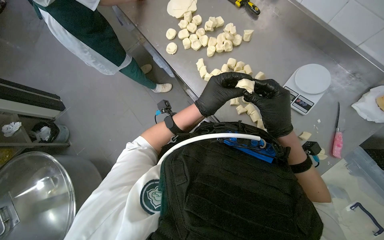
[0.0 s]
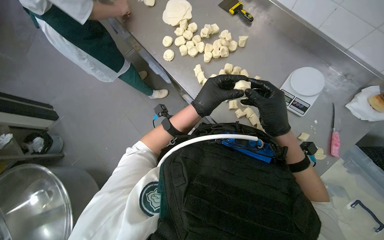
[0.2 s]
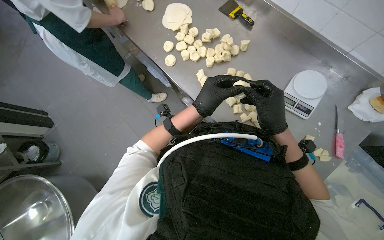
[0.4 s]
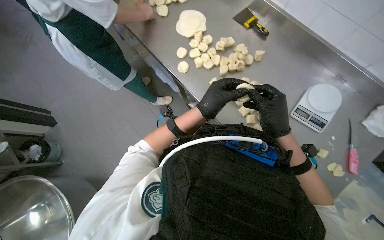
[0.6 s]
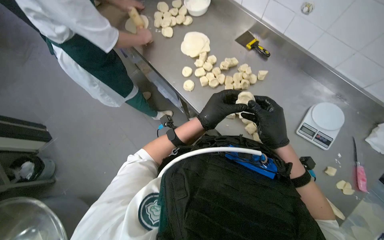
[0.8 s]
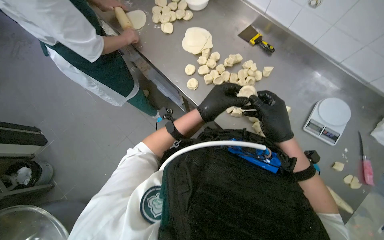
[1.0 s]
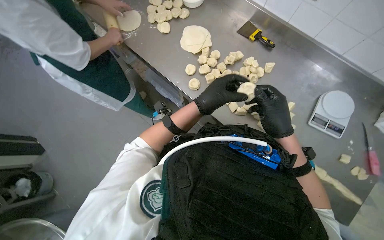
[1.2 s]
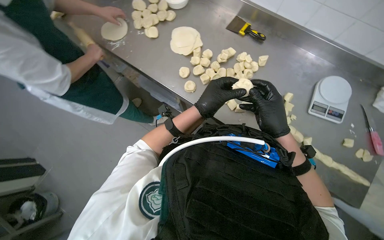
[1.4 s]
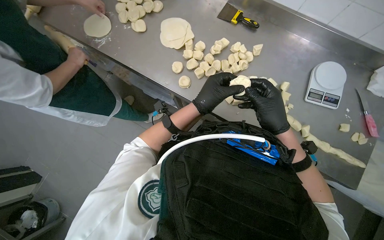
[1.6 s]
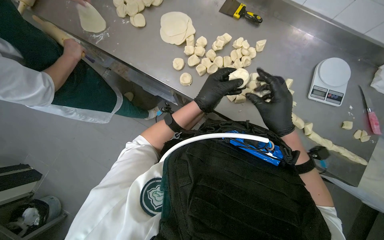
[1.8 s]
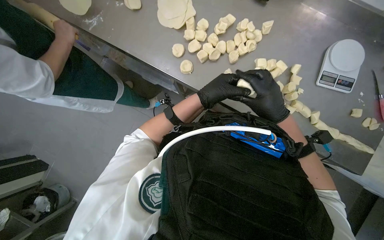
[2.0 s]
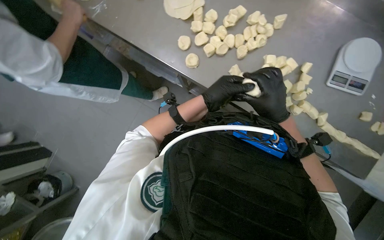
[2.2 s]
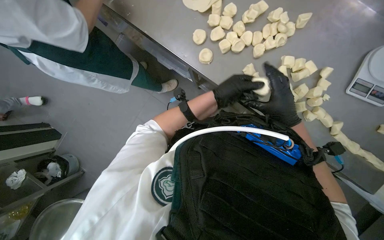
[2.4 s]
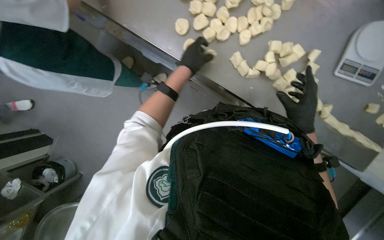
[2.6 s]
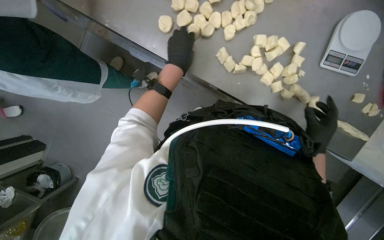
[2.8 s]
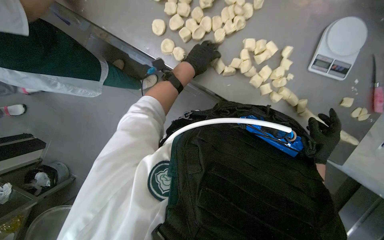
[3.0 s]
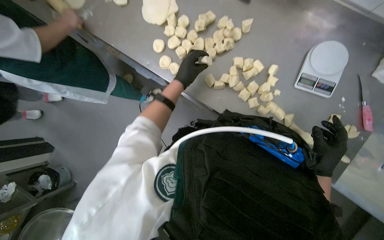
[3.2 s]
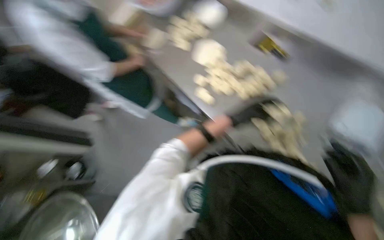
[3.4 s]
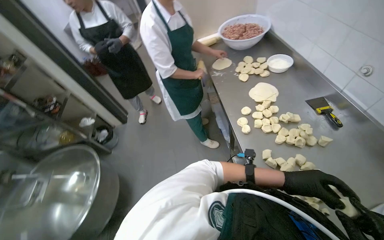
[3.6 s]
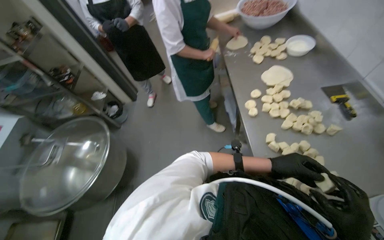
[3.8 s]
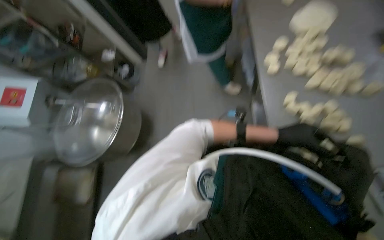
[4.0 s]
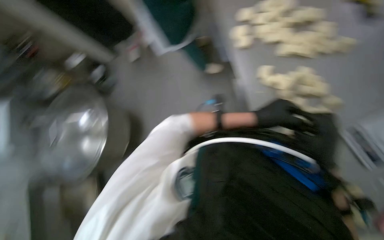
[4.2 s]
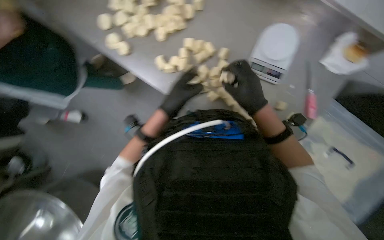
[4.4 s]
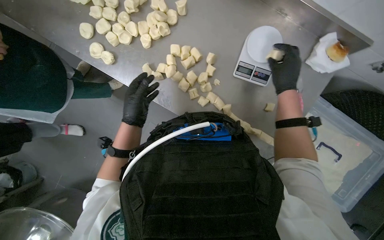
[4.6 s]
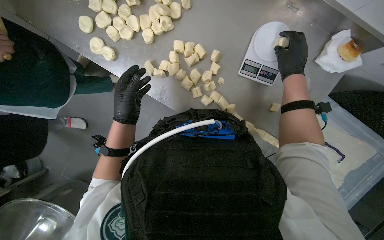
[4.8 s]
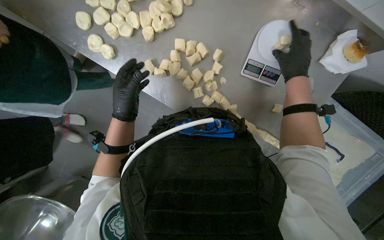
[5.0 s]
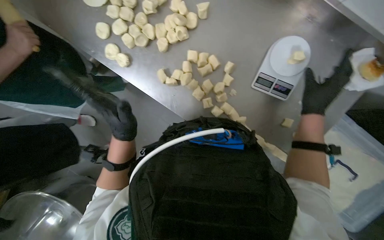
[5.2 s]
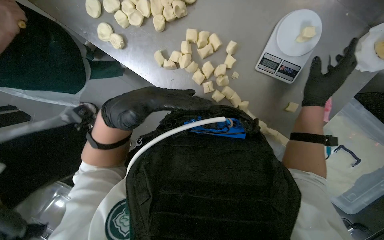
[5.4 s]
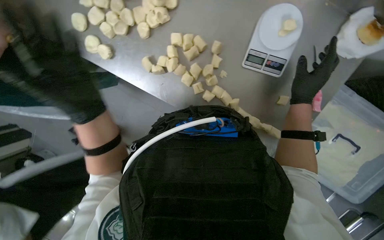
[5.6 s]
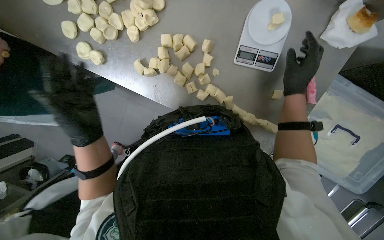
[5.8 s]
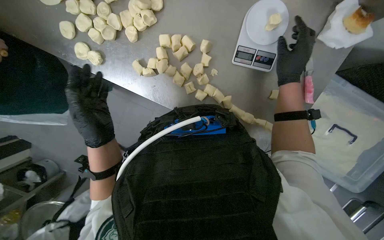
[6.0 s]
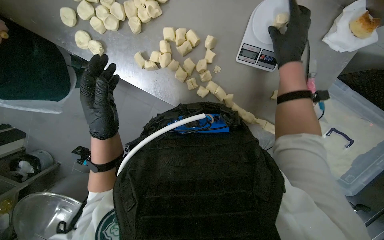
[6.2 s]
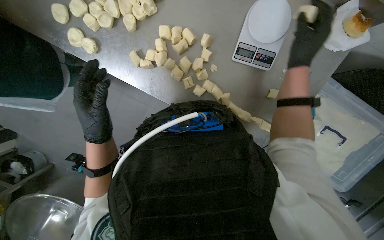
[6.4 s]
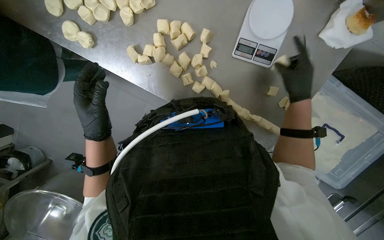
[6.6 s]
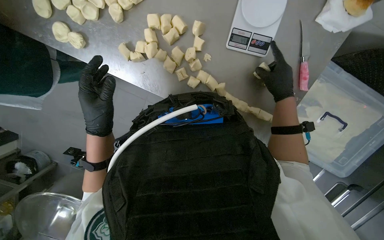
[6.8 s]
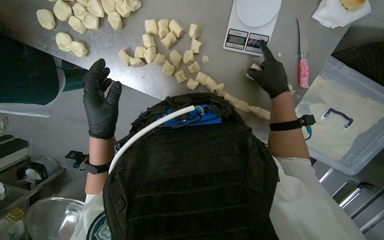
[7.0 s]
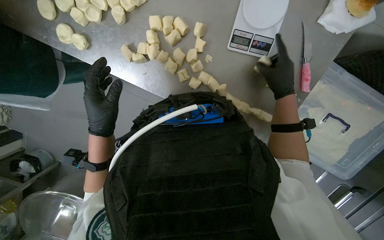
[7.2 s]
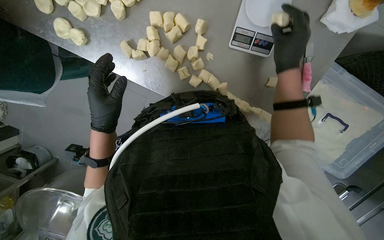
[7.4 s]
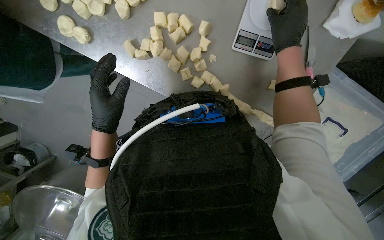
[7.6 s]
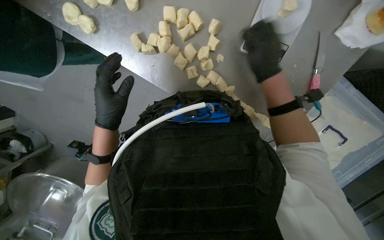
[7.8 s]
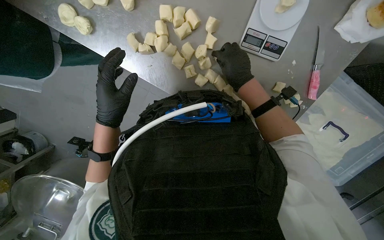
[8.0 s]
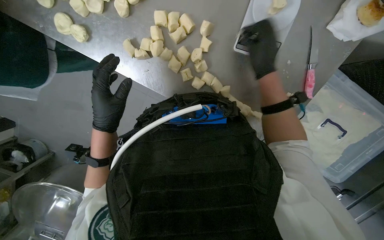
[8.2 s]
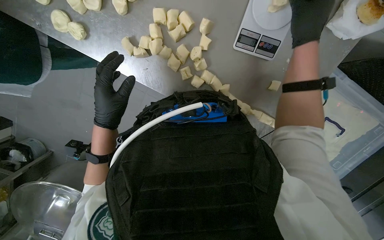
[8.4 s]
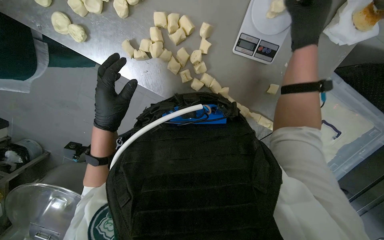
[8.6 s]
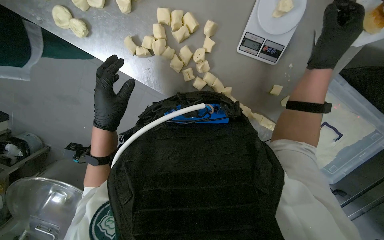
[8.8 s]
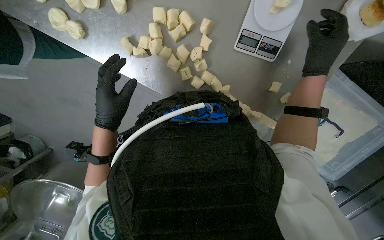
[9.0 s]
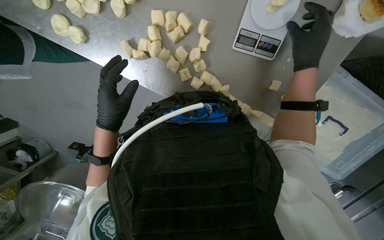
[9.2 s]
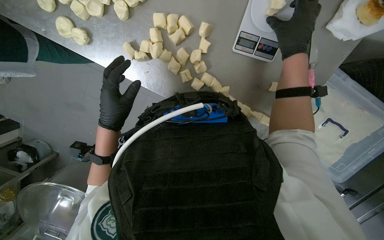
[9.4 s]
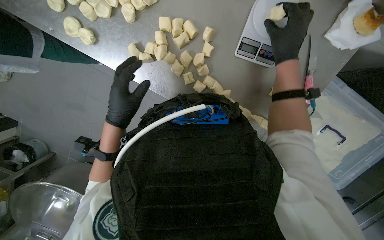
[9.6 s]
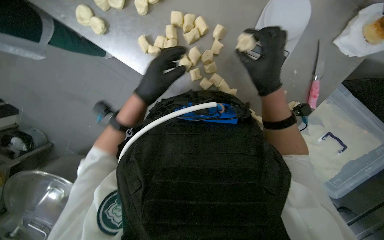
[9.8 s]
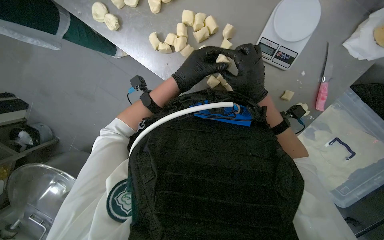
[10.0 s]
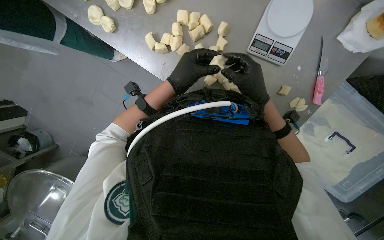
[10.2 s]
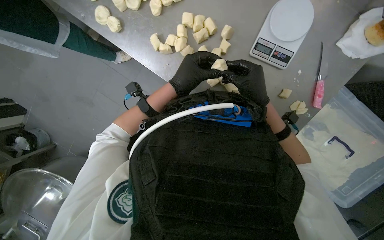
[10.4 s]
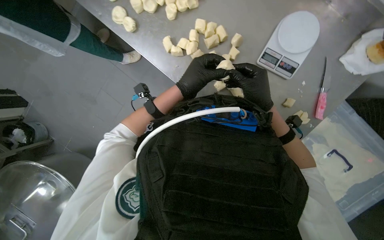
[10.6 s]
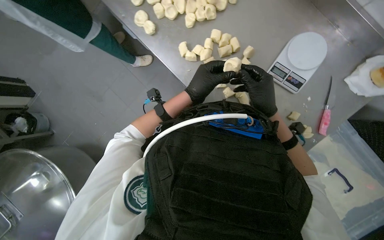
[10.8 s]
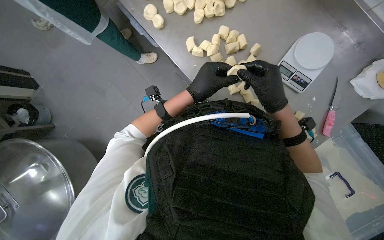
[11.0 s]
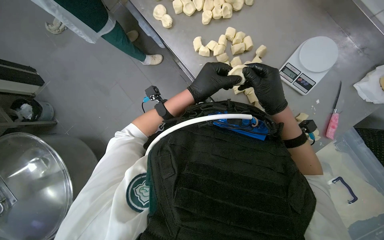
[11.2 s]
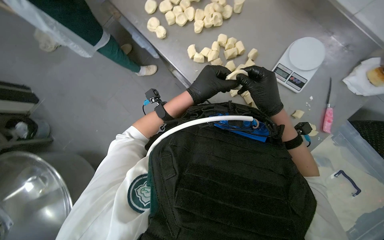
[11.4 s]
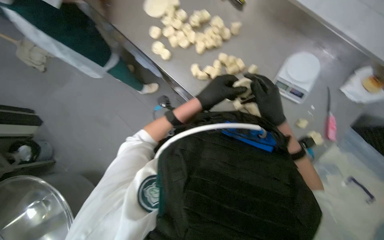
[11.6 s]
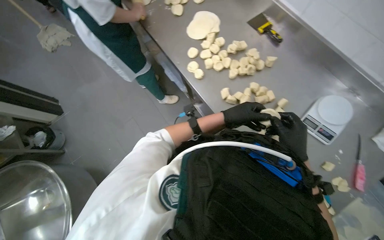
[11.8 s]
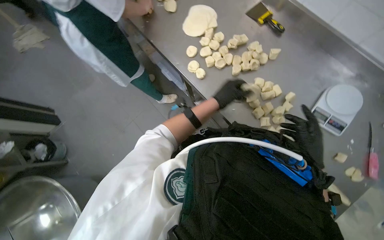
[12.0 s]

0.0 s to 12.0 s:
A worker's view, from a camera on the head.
Job: preparing food.
The whole recording: Weighing and shaping dough portions. The worker weighs individual dough pieces on a scale and shapes them.
0.0 to 1.6 s: The head turns to the right by some 25 degrees.
1.6 to 3.0 s: The view tips downward by some 15 degrees. The right hand goes about 35 cm to the right, down the picture and farther from the camera. Meanwhile the left hand is displaced farther from the camera by roughly 10 cm, and travels to the left and back again, roughly 5 cm each way.
4.4 to 6.0 s: The left hand is displaced to the left and nearer to the camera by about 15 cm. Meanwhile the right hand goes approximately 15 cm to the right.
6.0 to 7.6 s: The hands work in one place, with small movements.
7.6 to 9.0 s: The right hand moves to the right, approximately 10 cm.
9.0 to 10.4 s: The left hand travels to the right by roughly 10 cm. Meanwhile the right hand is displaced to the left and down the picture by about 20 cm.
10.4 to 12.0 s: The camera pitches upward, by approximately 20 degrees.

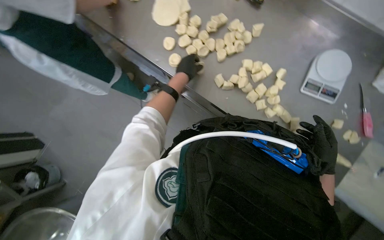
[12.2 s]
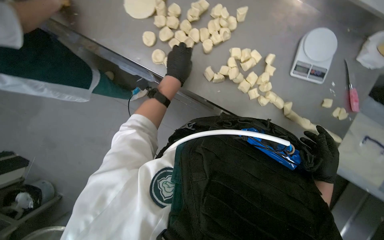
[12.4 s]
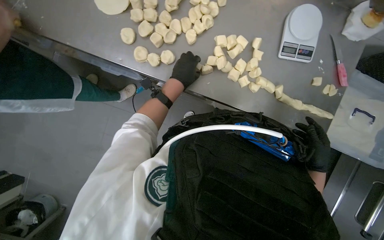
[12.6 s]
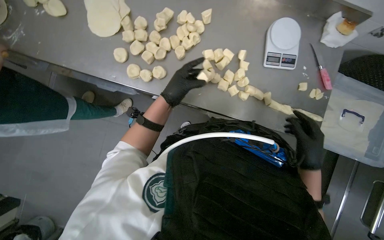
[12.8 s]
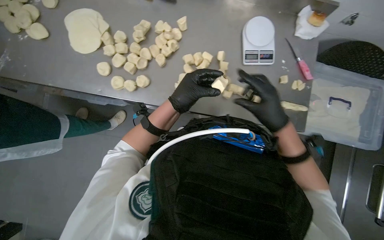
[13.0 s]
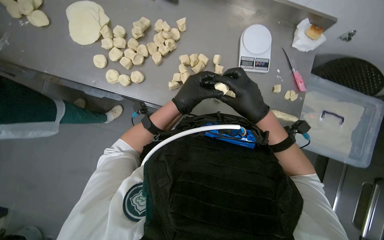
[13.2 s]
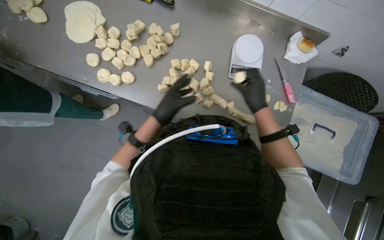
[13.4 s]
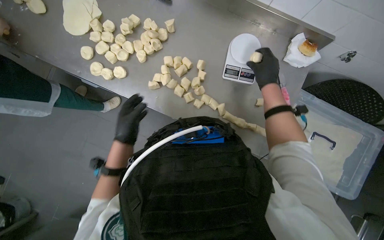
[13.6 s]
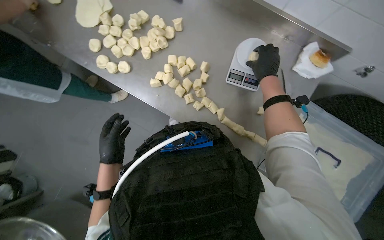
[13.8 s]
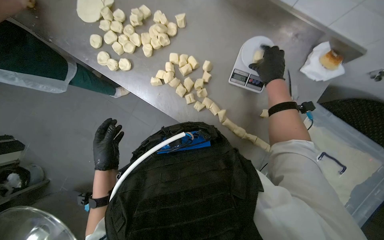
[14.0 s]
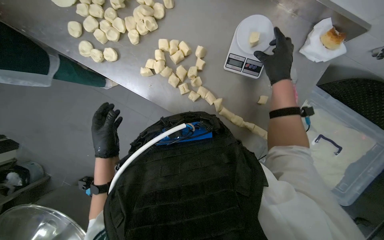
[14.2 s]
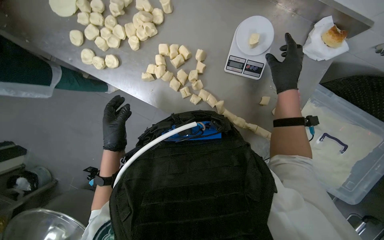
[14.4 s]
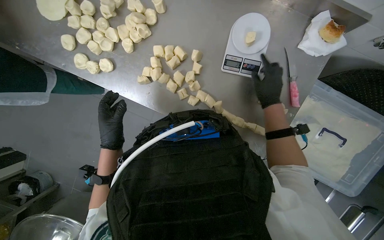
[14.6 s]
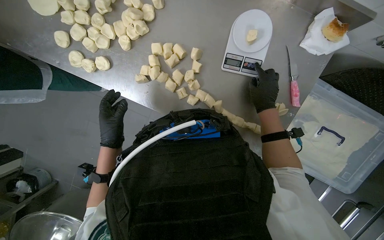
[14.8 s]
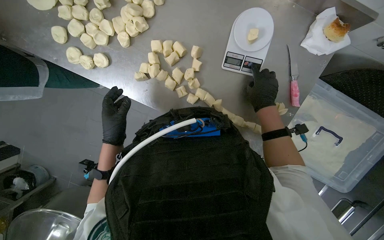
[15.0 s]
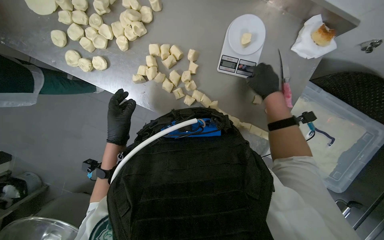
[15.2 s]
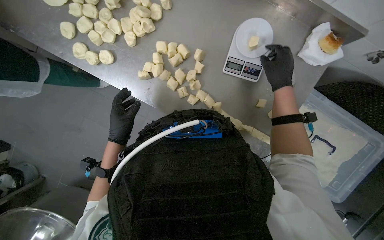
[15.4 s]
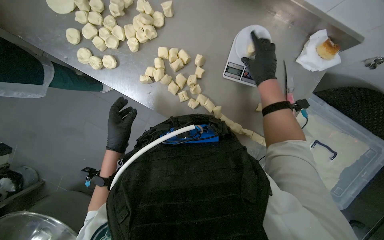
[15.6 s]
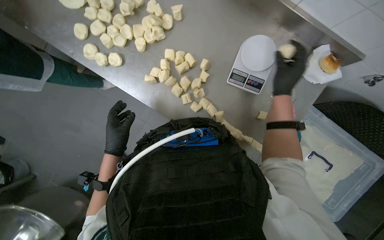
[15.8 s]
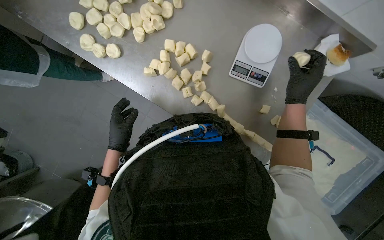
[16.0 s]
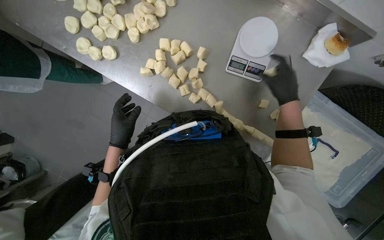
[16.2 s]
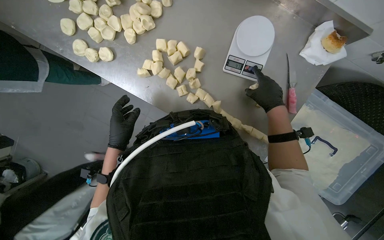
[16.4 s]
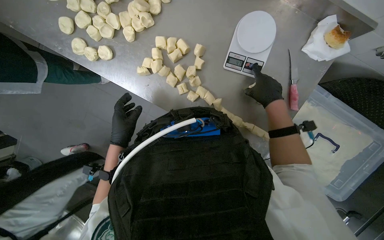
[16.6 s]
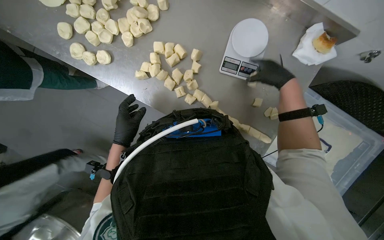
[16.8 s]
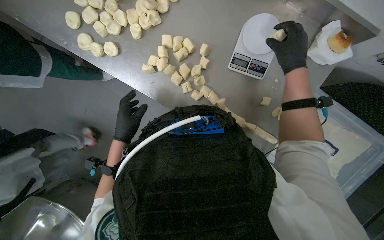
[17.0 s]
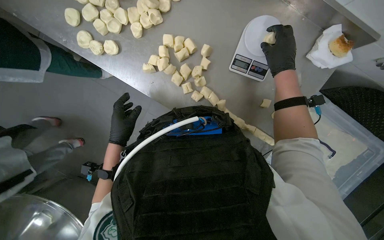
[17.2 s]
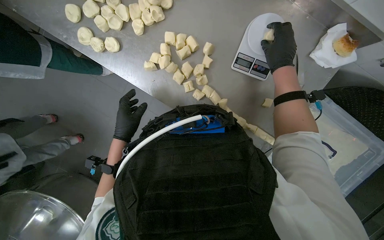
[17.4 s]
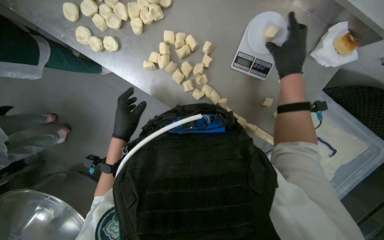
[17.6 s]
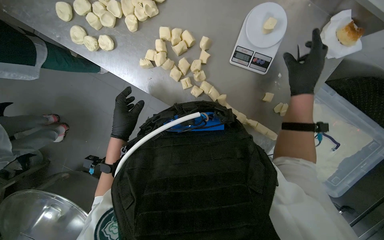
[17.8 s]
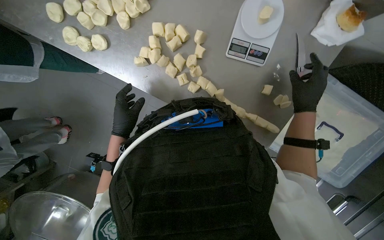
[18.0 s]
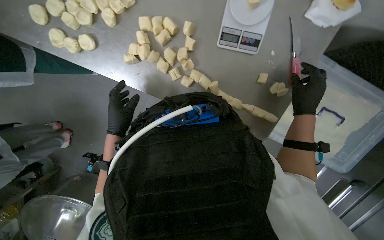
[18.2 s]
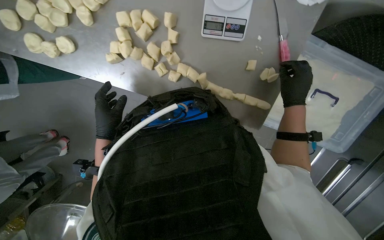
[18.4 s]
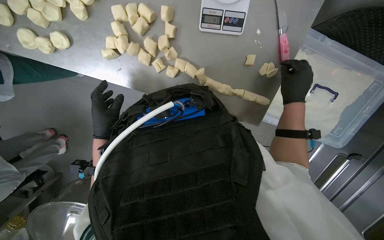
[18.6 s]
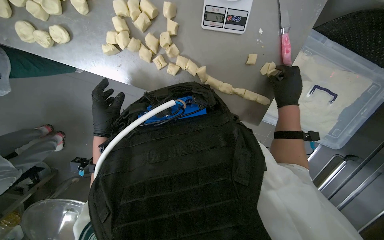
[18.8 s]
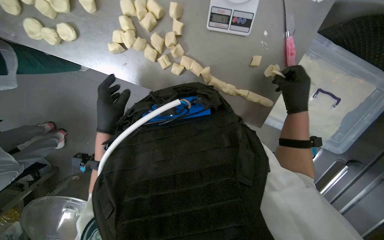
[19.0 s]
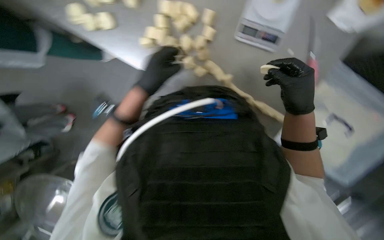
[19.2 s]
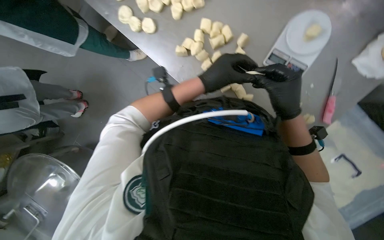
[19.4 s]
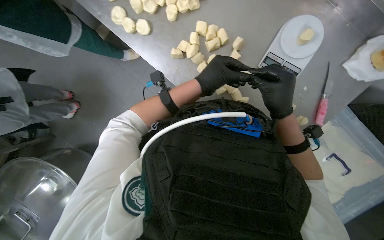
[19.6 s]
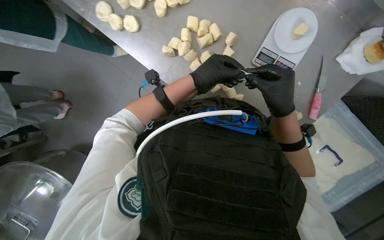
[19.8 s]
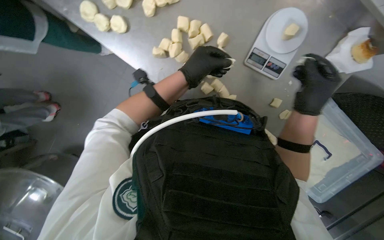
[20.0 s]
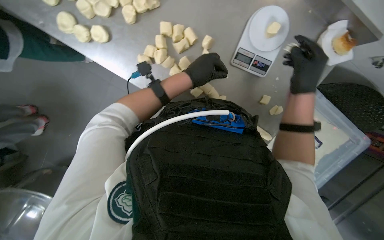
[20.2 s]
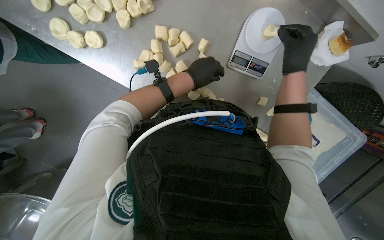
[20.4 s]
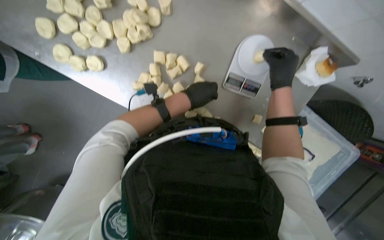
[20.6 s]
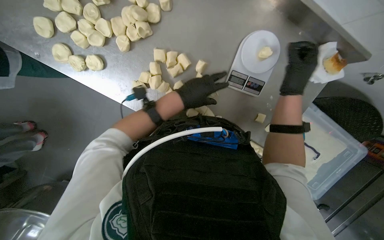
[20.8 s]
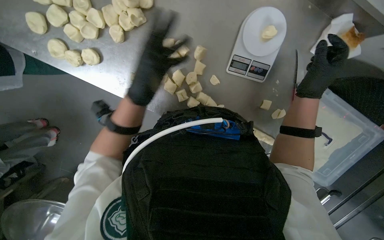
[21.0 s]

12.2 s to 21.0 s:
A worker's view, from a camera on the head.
Job: preparing food.
The whole recording: Weighing and shaping dough portions. The worker weighs individual dough pieces on a scale and shapes them.
12.2 to 13.6 s: The right hand shifts roughly 20 cm up the picture, while the left hand travels down the picture by roughly 15 cm.
13.6 to 15.2 s: The wearer looks roughly 15 degrees further downward.
16.6 to 18.0 s: The right hand shifts approximately 10 cm to the right, and moves approximately 10 cm up the picture and comes back.
19.6 to 21.0 s: The right hand is displaced to the right by approximately 20 cm.
